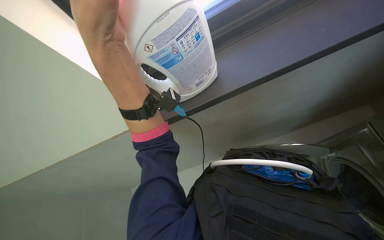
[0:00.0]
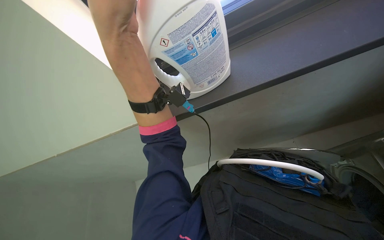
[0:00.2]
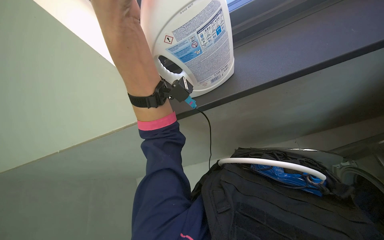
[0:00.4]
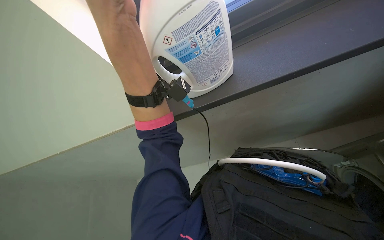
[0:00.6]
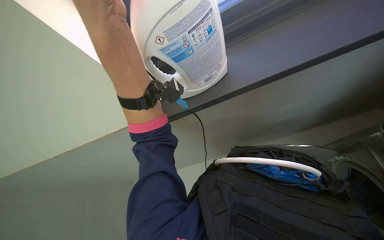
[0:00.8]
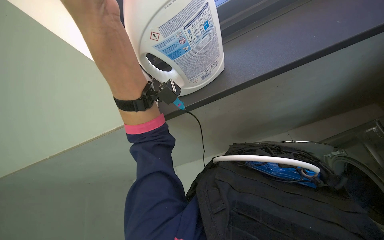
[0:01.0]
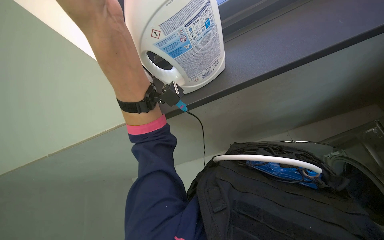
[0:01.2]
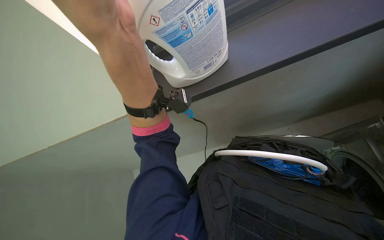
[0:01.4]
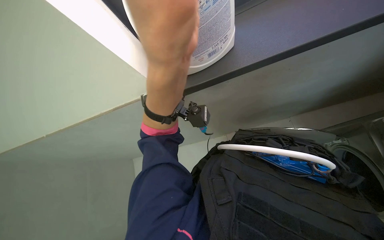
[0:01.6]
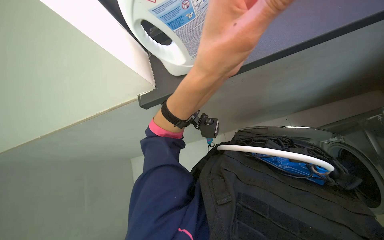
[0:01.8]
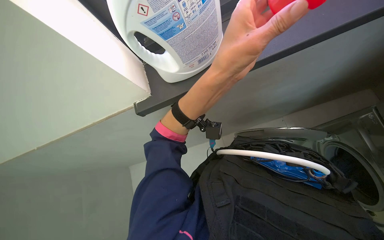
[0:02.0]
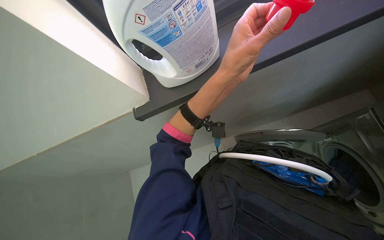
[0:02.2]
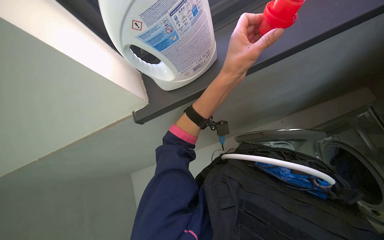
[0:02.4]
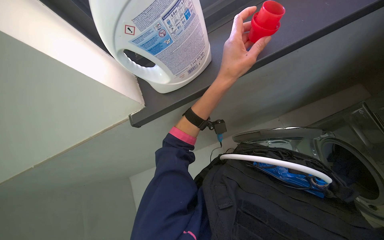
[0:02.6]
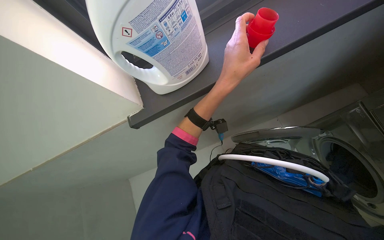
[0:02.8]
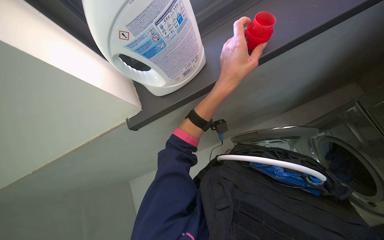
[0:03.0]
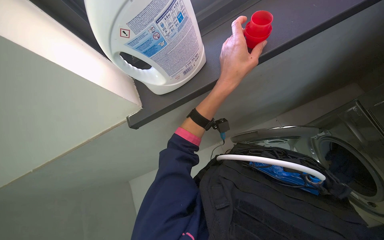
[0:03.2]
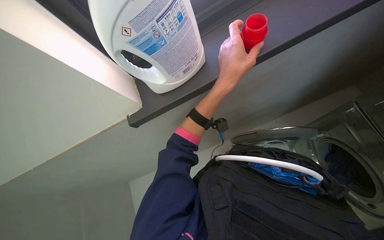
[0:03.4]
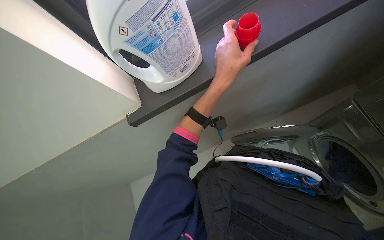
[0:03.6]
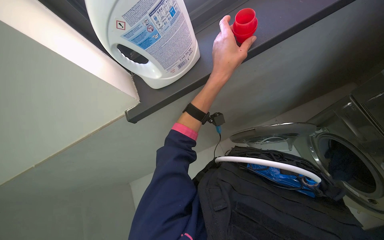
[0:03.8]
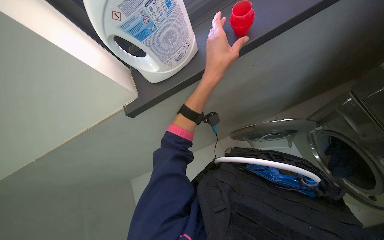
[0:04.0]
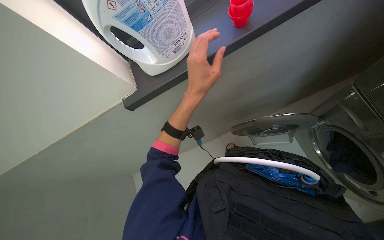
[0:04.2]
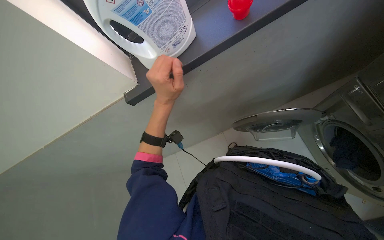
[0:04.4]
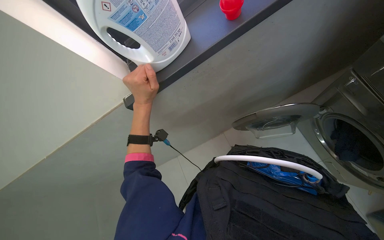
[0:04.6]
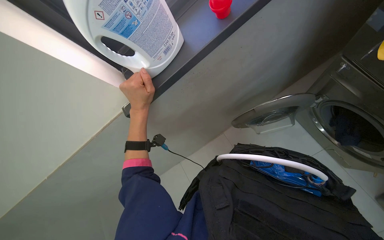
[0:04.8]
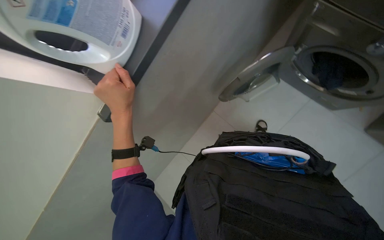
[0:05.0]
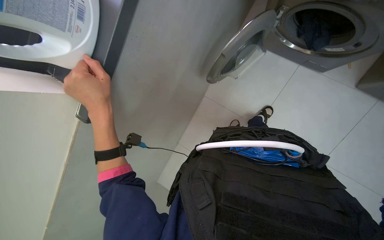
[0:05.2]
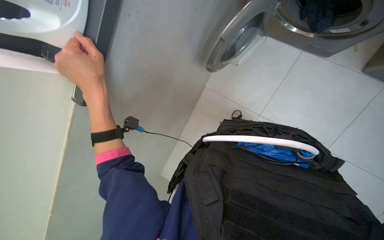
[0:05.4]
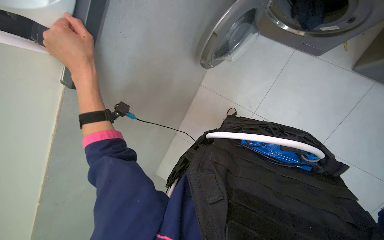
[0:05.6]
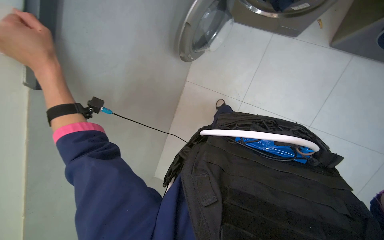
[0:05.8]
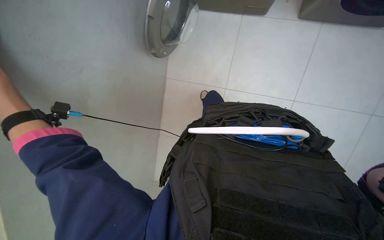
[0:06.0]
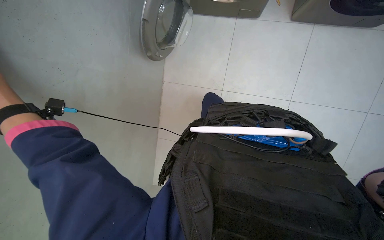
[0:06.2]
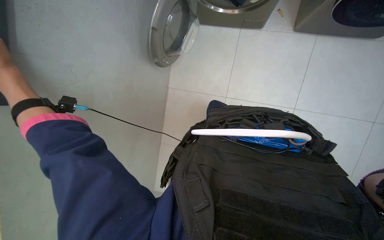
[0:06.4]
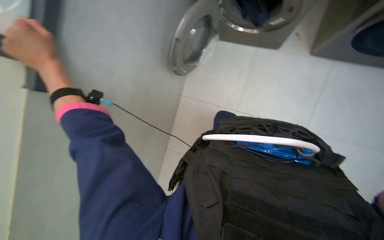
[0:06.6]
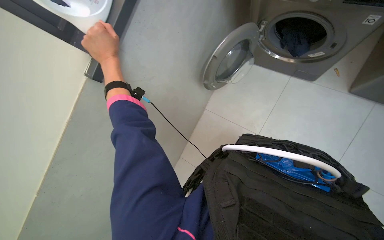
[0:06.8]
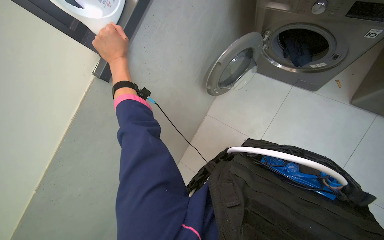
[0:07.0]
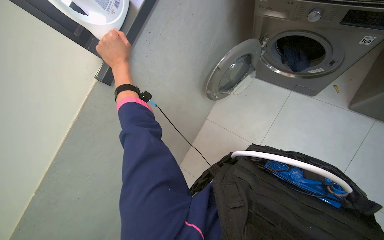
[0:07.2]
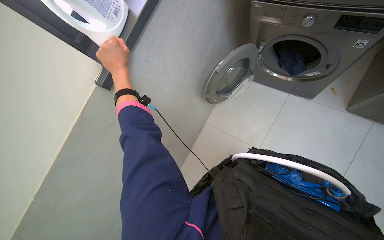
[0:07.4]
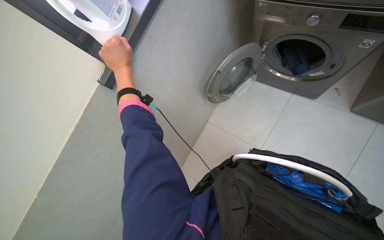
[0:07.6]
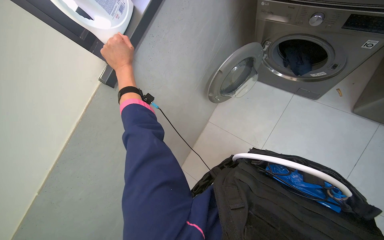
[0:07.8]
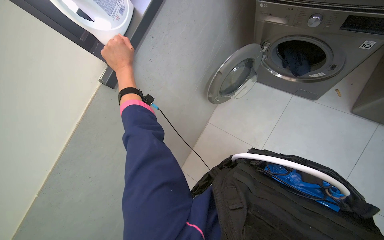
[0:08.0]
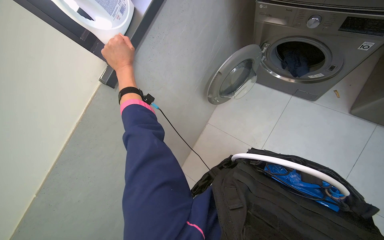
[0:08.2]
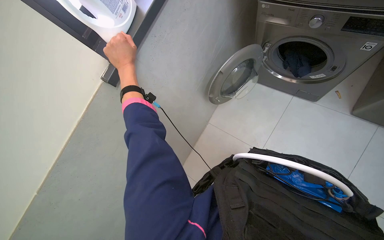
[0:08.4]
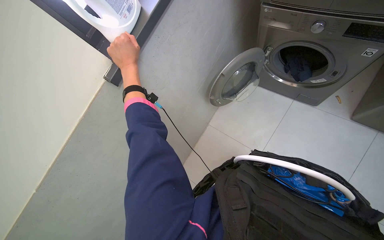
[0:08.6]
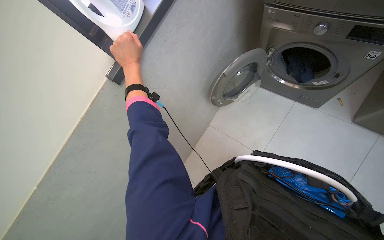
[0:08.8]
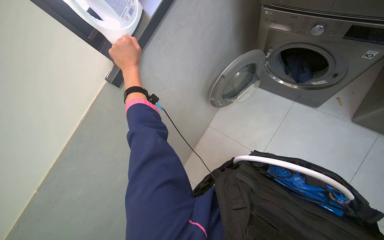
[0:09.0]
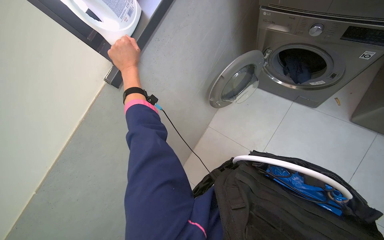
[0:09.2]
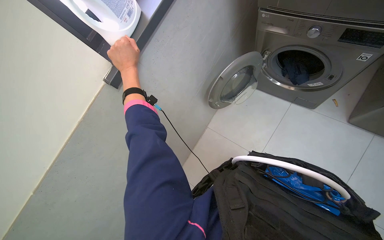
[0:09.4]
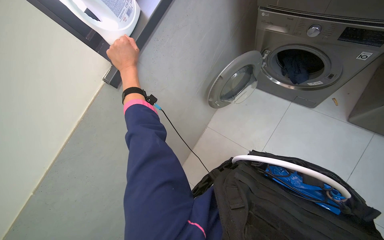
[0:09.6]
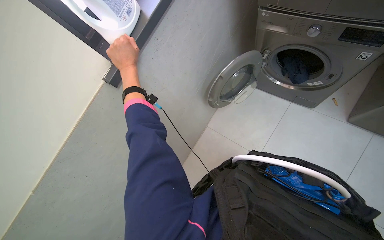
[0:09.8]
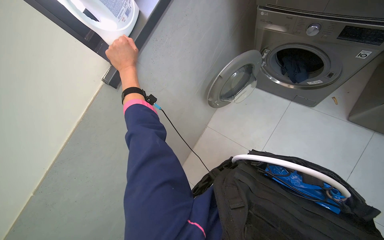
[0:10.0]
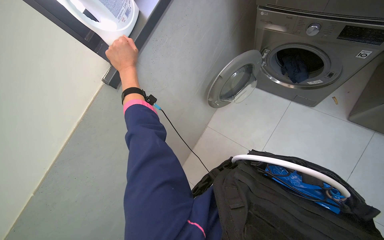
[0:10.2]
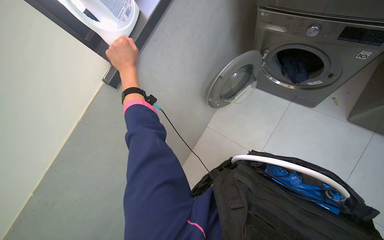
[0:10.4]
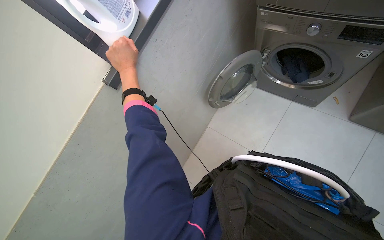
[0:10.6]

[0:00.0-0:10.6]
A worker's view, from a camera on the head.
Job: preparing cleaning supplies.
The whole recording: Preparing laundry detergent. The worker picks up a bottle of detergent, places it on a shelf, and unscrews the cap.
1.6 to 3.0 s: The left hand shifts some 15 cm farther from the camera and to the right.
3.0 to 4.6 s: The left hand is displaced to the left and farther from the camera by about 25 cm.
4.6 to 6.0 s: The wearer looks about 55 degrees further to the right.
6.0 to 7.6 s: The head turns to the left by some 25 degrees. The camera pitches upward, by some 20 degrees.

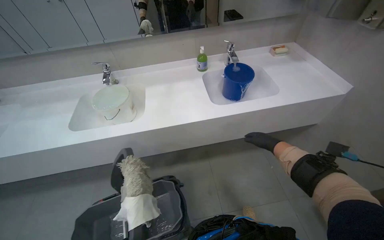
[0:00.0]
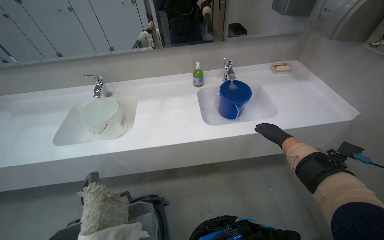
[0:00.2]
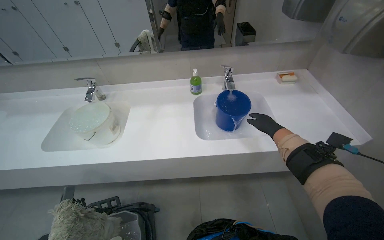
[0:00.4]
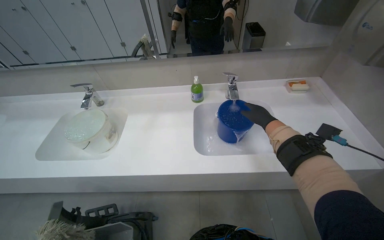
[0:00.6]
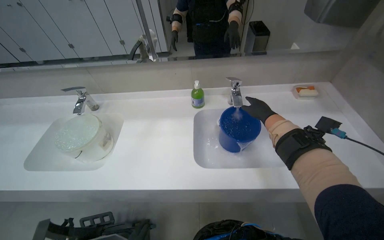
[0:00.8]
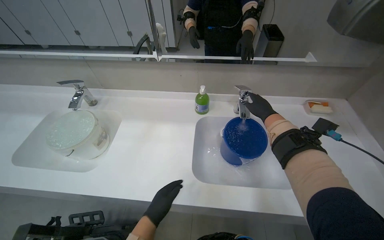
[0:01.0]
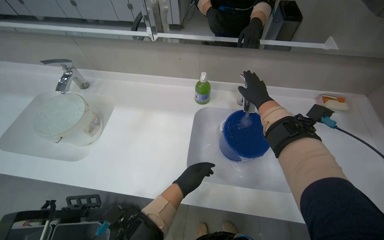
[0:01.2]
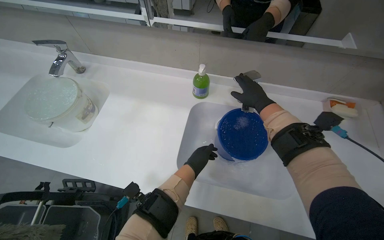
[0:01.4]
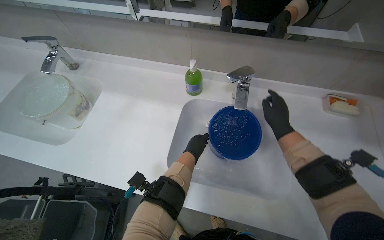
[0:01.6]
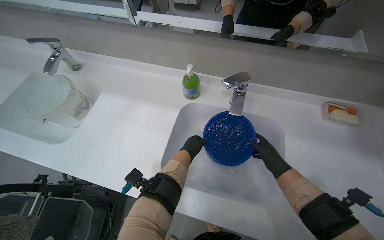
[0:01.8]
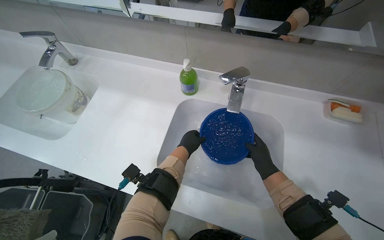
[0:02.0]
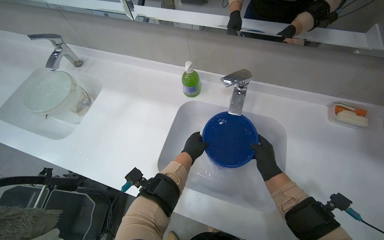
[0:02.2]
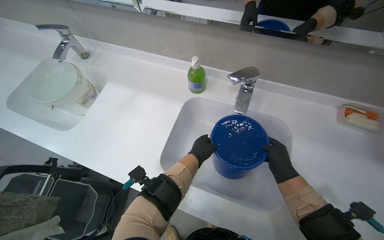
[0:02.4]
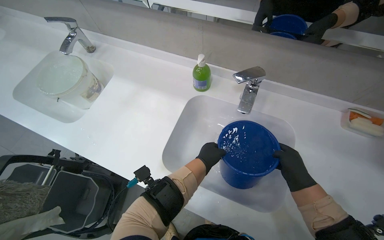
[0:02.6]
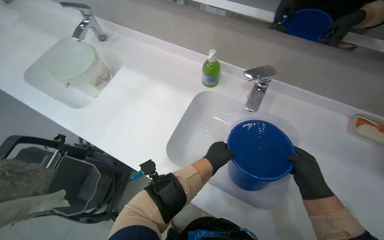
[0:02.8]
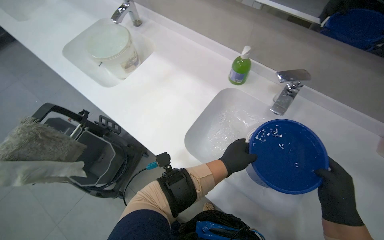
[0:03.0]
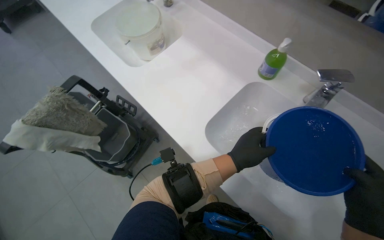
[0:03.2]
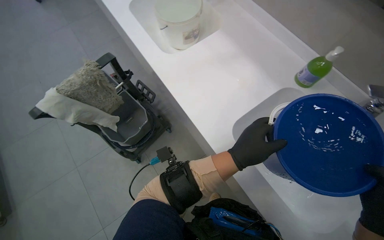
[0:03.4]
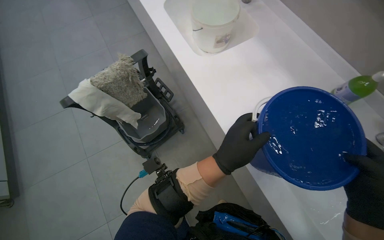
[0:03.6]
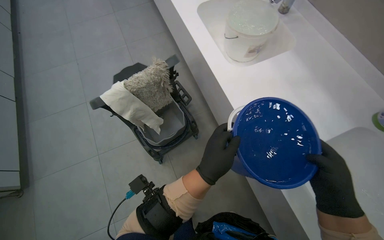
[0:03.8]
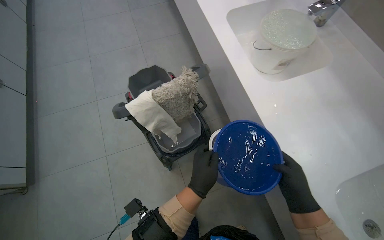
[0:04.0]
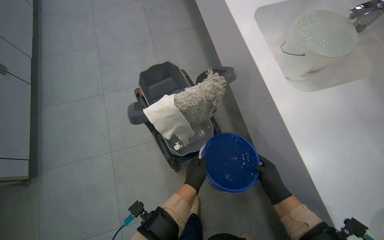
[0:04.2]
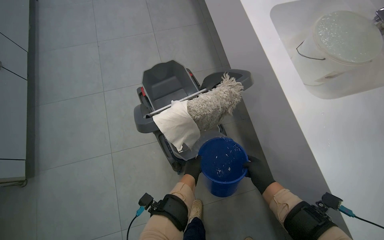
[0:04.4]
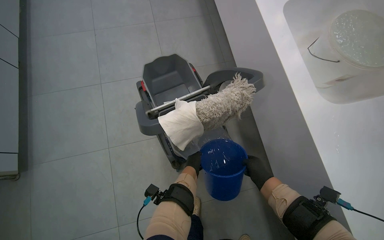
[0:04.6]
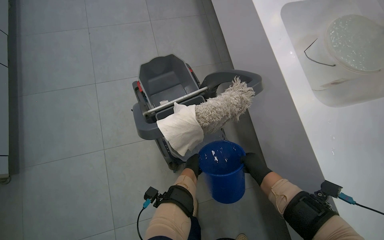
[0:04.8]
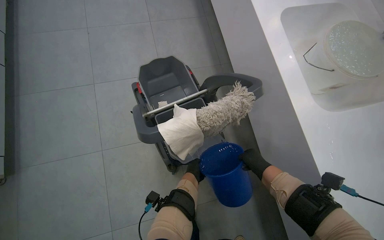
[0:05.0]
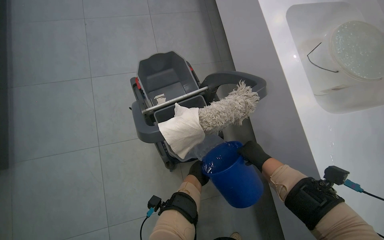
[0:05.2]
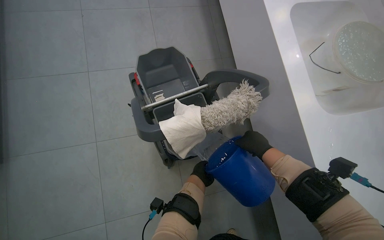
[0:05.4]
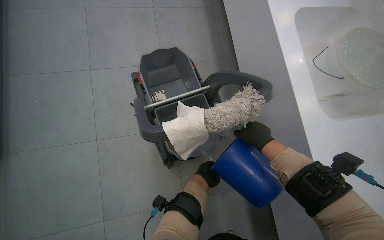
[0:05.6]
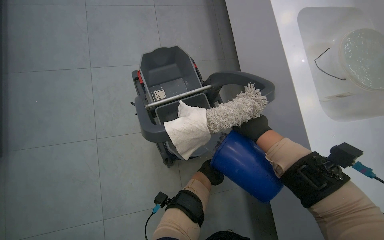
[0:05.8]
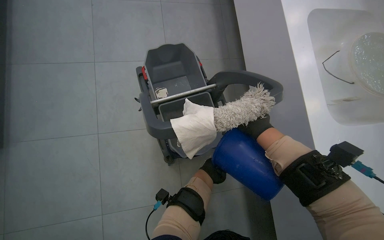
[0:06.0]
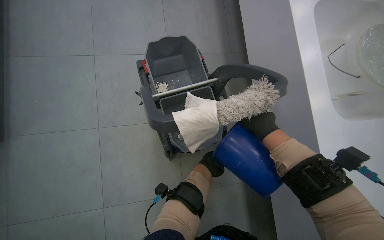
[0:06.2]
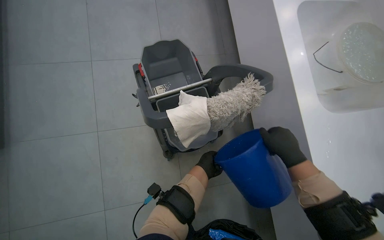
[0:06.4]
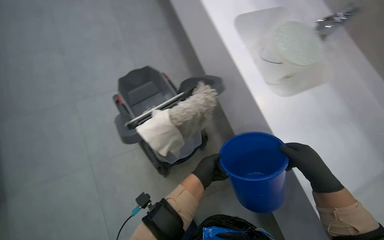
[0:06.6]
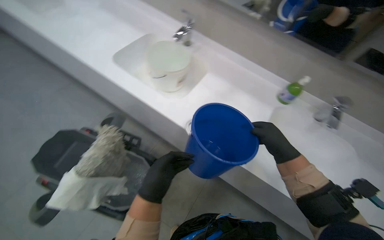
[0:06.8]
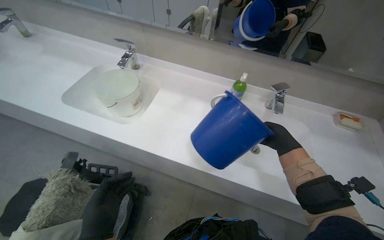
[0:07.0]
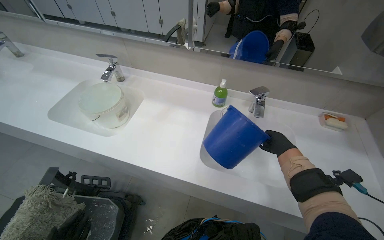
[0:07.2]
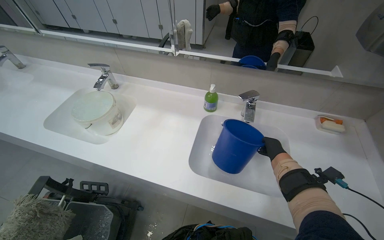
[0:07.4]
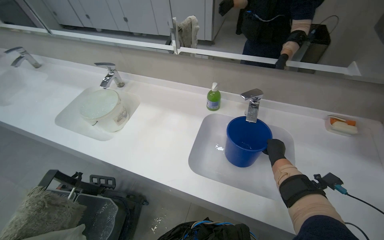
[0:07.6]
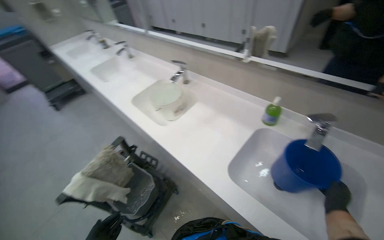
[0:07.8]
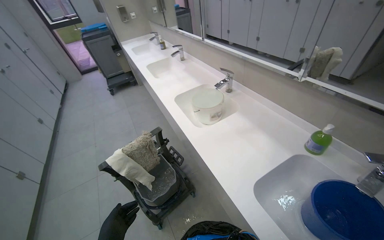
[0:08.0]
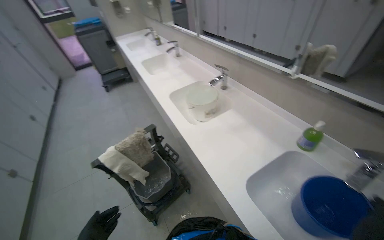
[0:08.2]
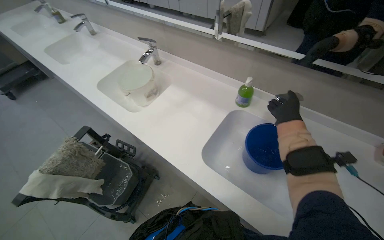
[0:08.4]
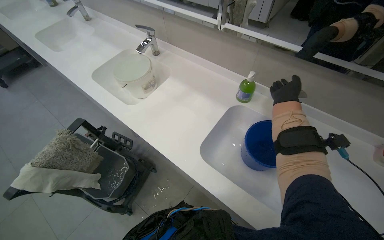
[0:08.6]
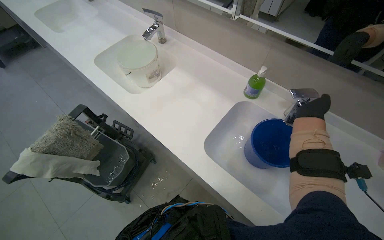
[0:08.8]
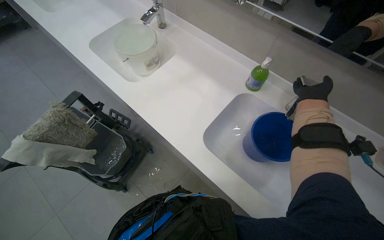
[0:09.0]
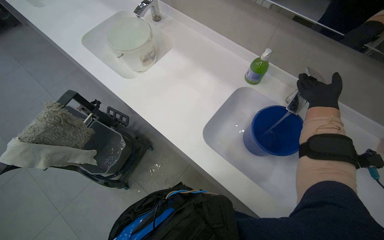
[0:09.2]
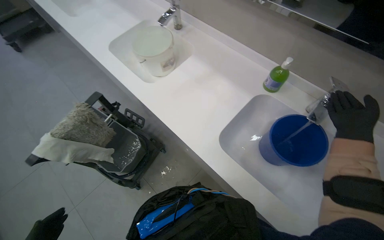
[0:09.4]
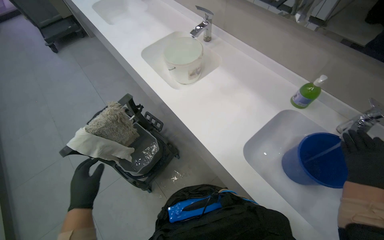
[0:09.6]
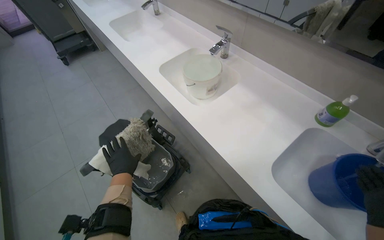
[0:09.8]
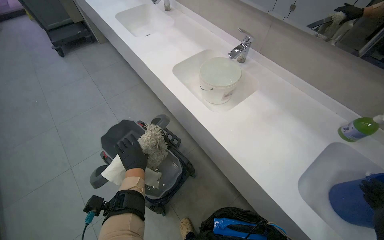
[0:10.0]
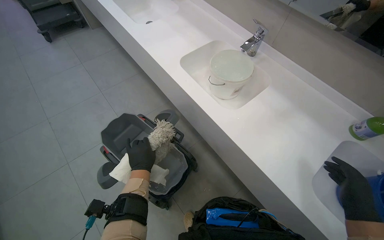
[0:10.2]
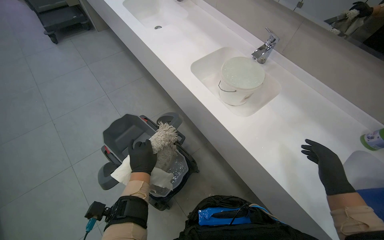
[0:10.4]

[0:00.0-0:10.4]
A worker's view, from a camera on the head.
Job: preparing cleaning supplies.
The whole recording: Filling cleaning buckets with water. The worker fills blue and white buckets with water from the sink and pours them into the cleaning cart.
0.0 to 1.4 s: The camera is carried some 60 cm. The wearer's head swings roughly 25 degrees to the left.
1.4 to 3.0 s: The wearer's head swings approximately 25 degrees to the left. The left hand shifts approximately 10 cm to the right.
3.0 to 4.4 s: The wearer moves some 70 cm. The scene turns about 35 degrees clockwise in the picture.
4.4 to 6.0 s: The left hand is displaced farther from the camera by some 10 cm, while the right hand goes approximately 20 cm up the picture.
6.0 to 7.4 s: The scene turns some 30 degrees counterclockwise in the picture. The right hand travels to the right by about 50 cm.
7.4 to 9.0 s: The head turns to the left by approximately 25 degrees. The camera pitches downward, by approximately 15 degrees.
9.0 to 10.4 s: The camera is carried to the left, about 50 cm.
